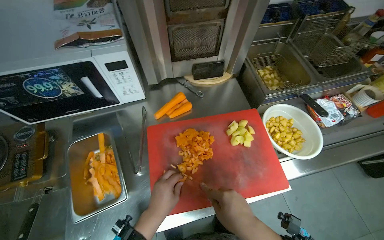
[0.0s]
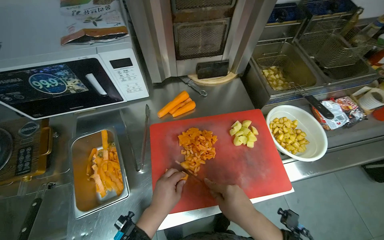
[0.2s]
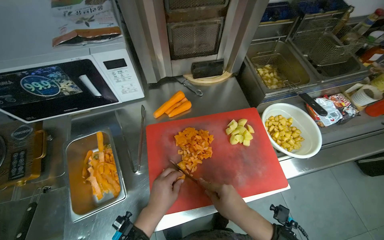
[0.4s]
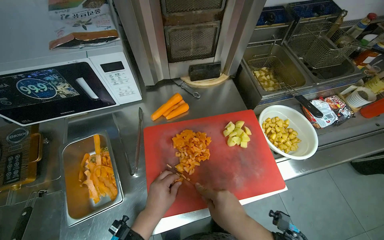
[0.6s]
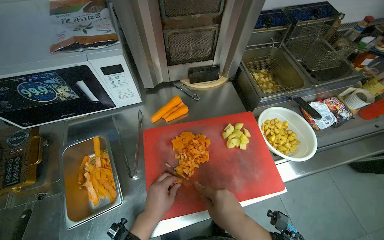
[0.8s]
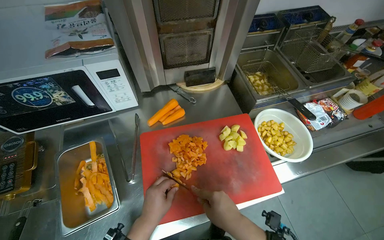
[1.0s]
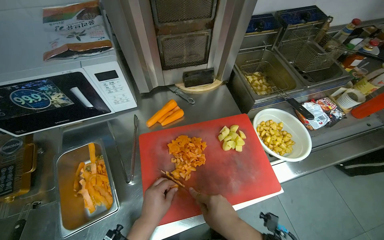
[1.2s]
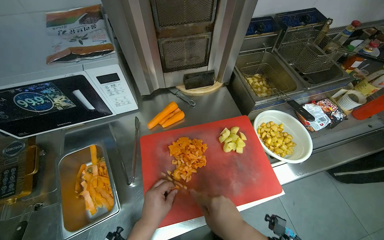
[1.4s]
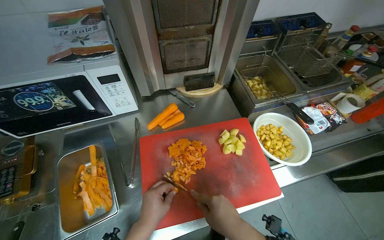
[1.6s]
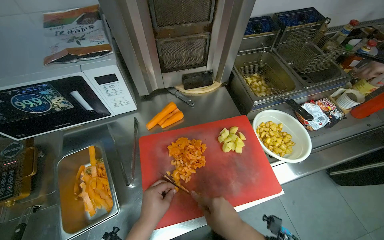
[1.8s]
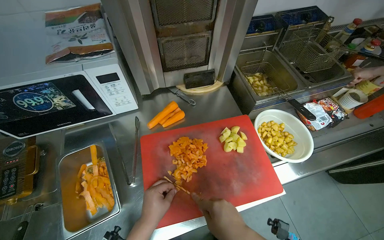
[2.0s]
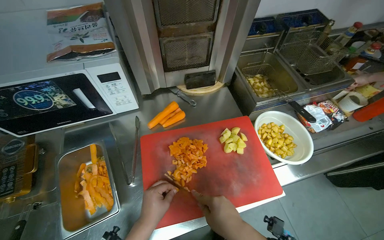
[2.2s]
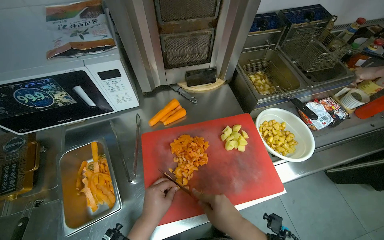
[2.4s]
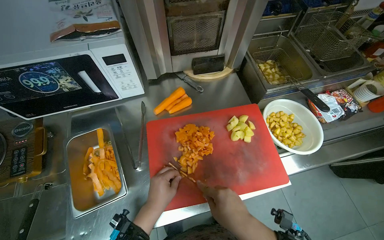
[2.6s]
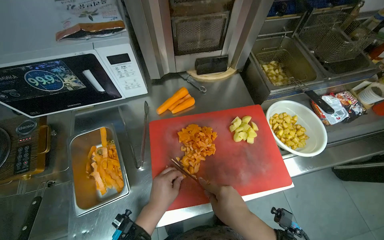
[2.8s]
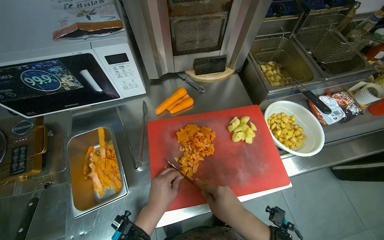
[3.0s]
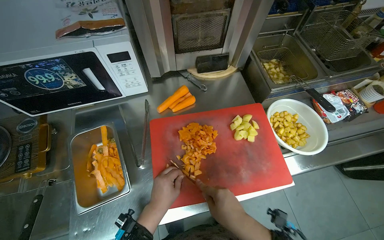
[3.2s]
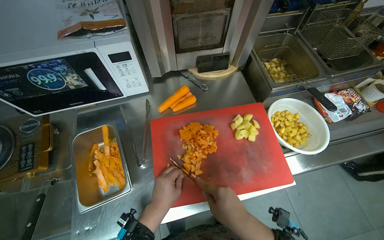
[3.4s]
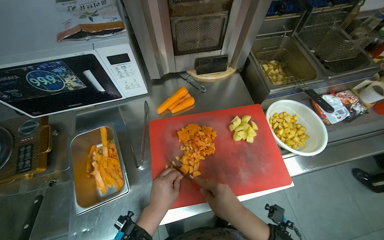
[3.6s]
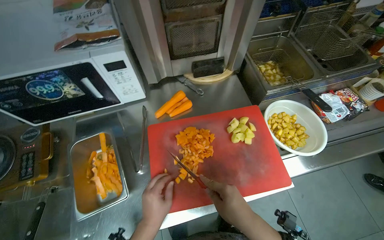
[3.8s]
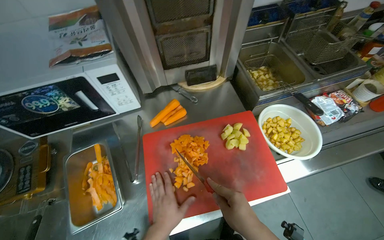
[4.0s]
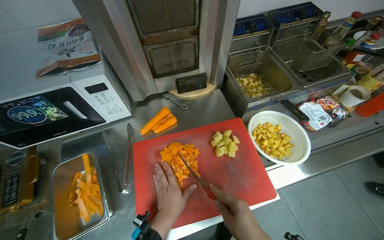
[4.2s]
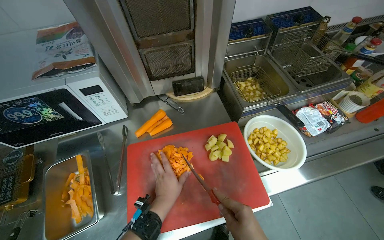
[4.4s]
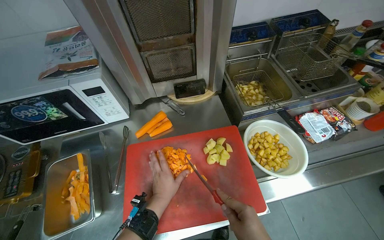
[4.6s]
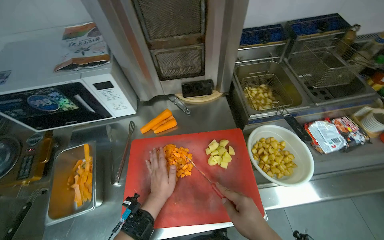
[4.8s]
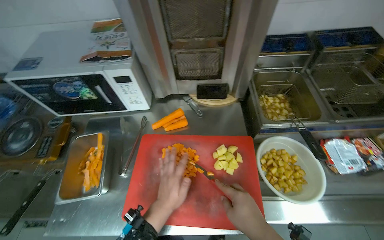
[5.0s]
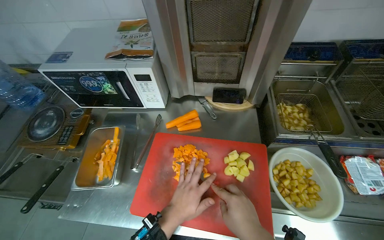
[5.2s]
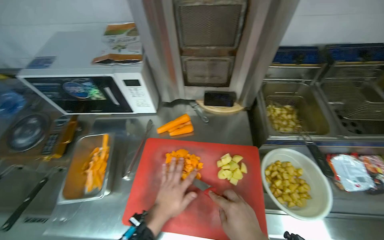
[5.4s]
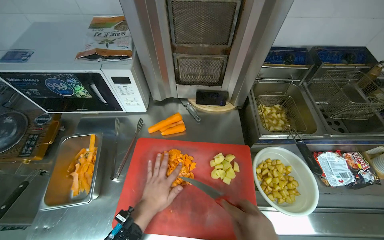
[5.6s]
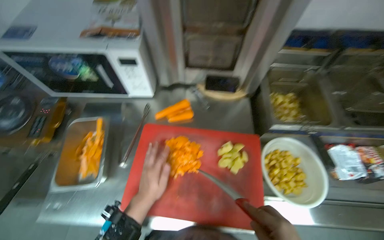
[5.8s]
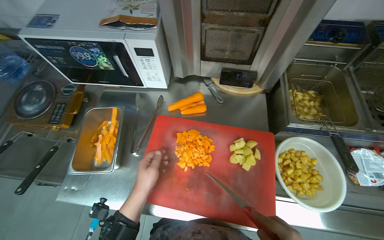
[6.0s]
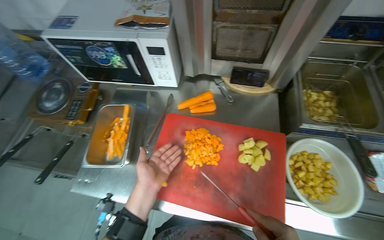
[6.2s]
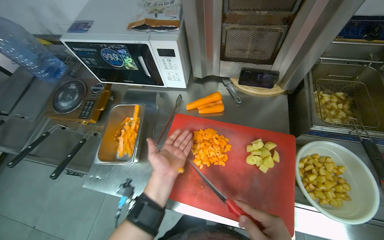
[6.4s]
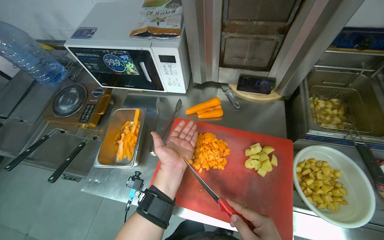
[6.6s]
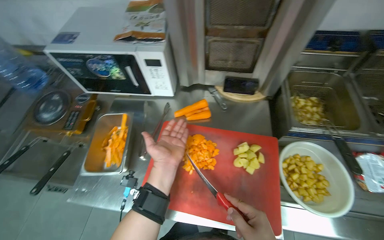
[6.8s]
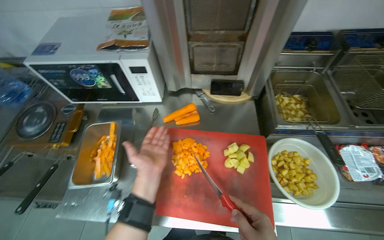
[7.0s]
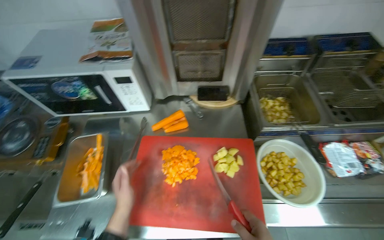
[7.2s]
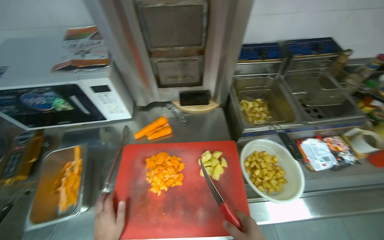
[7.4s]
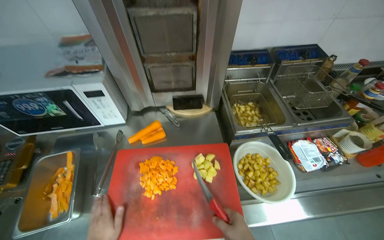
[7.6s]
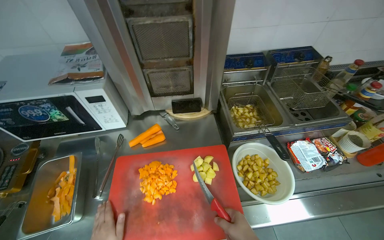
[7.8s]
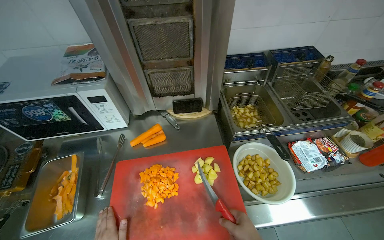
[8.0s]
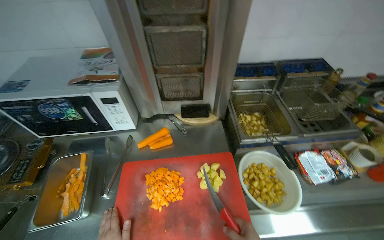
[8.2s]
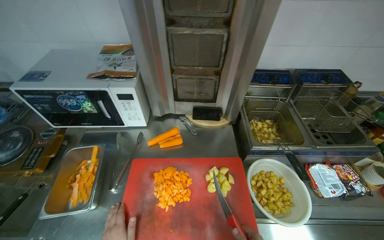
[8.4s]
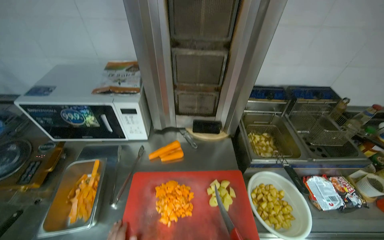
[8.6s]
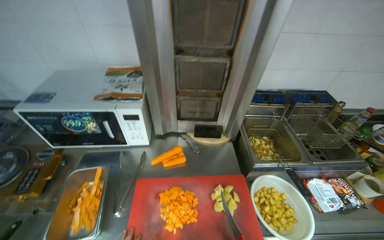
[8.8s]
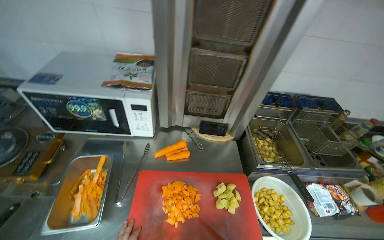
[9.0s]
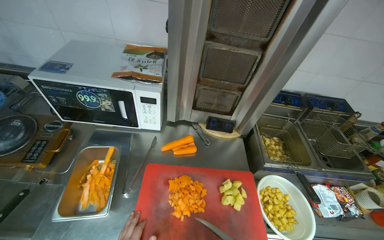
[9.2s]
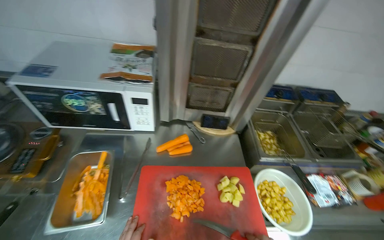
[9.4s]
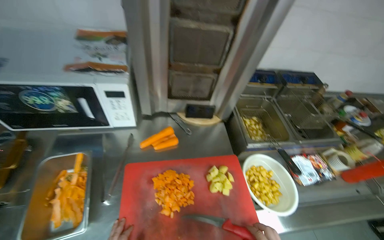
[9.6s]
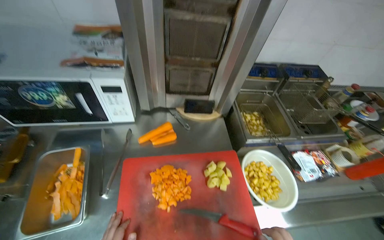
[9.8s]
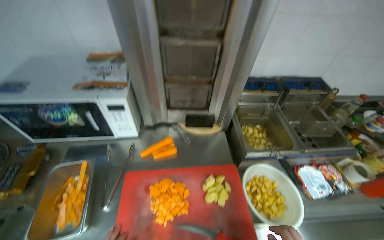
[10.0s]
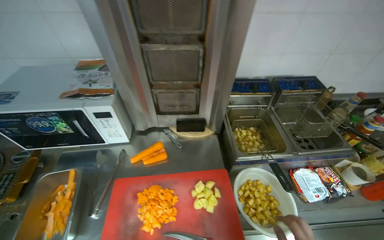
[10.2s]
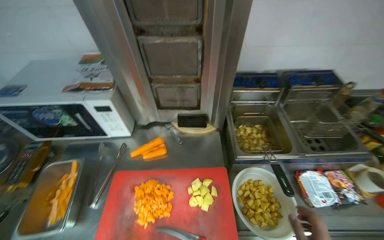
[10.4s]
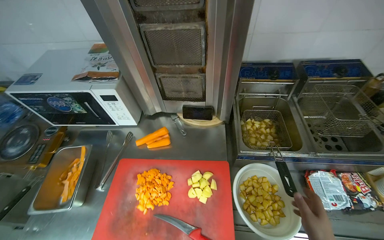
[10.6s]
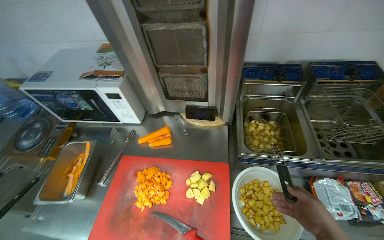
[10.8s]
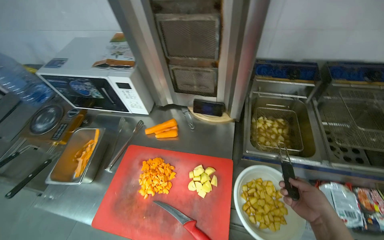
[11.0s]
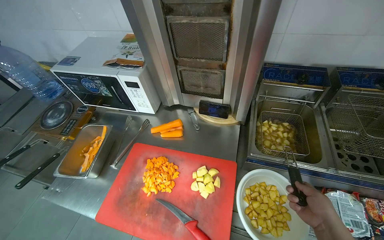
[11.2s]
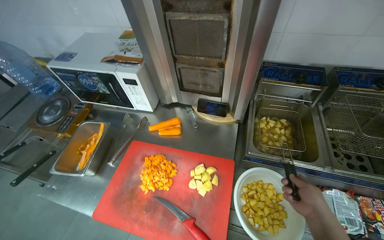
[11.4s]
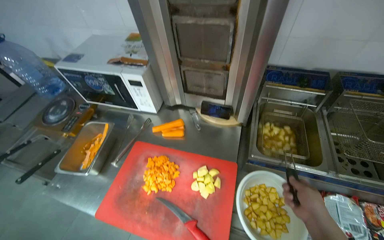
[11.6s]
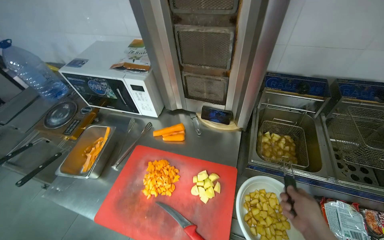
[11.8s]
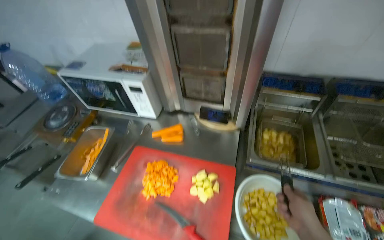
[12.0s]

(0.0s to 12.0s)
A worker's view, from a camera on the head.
Job: preparing food.
The whole recording: Chopping carrots. The worker continues chopping carrots on a red cutting board.
0.0s - 3.0s: The hands stay close to where they were, moving slightly.
4.4s - 6.0s: The head turns to the left by approximately 25 degrees. The left hand moves to the left, roughly 10 cm.
10.4s - 12.0s: The head rotates some 20 degrees to the left.

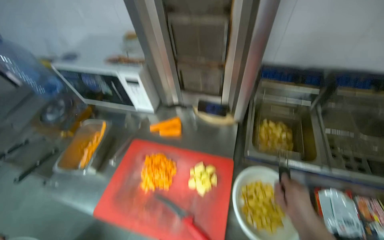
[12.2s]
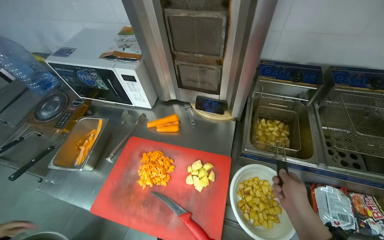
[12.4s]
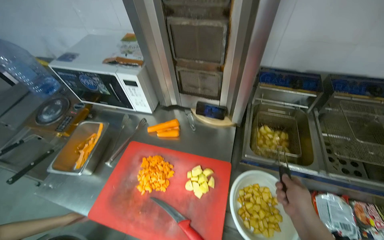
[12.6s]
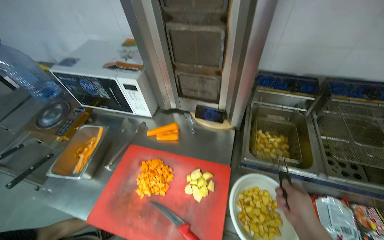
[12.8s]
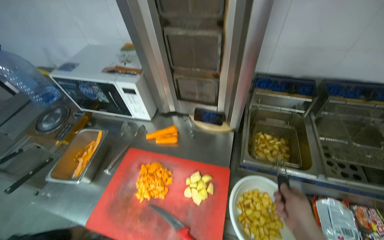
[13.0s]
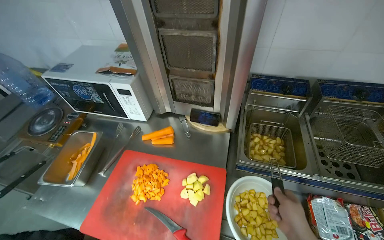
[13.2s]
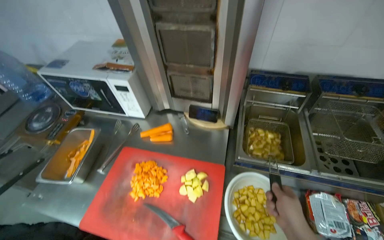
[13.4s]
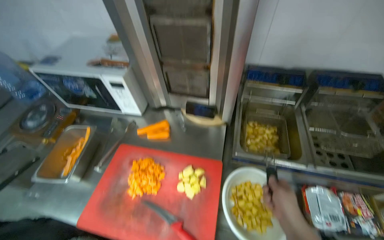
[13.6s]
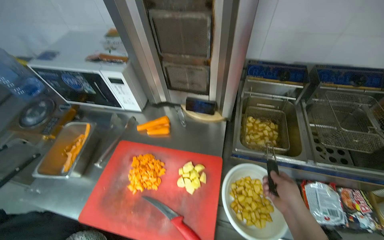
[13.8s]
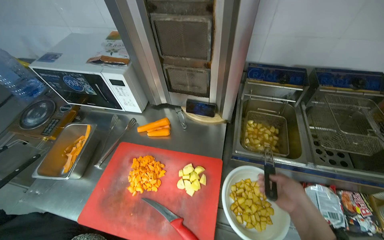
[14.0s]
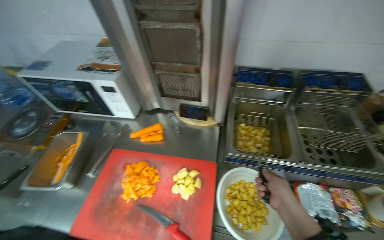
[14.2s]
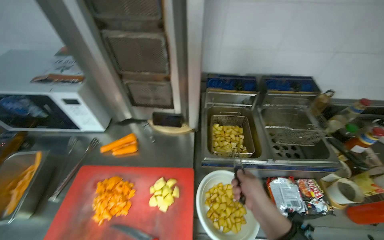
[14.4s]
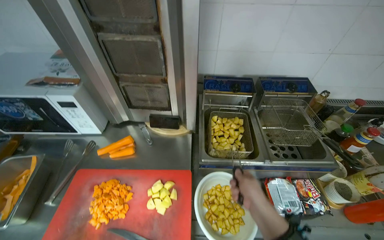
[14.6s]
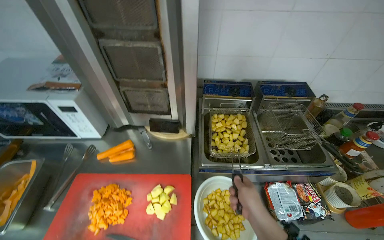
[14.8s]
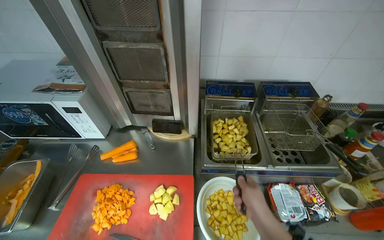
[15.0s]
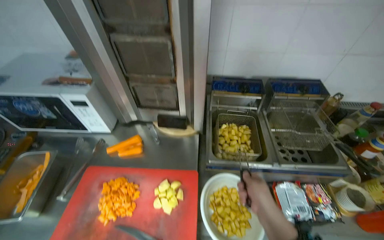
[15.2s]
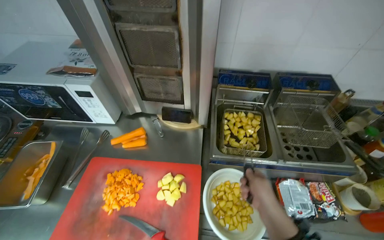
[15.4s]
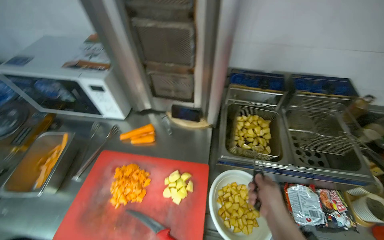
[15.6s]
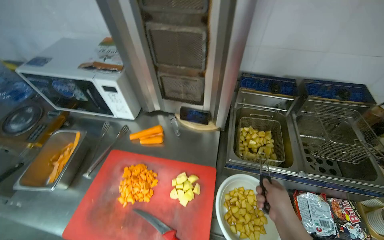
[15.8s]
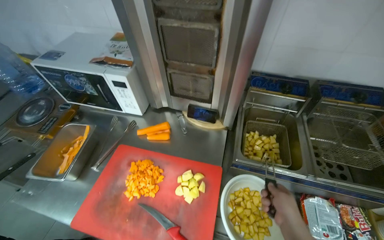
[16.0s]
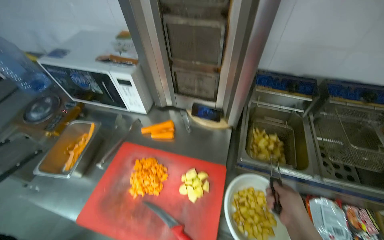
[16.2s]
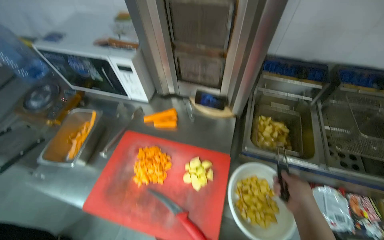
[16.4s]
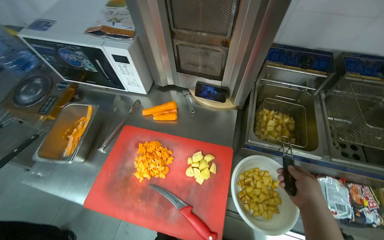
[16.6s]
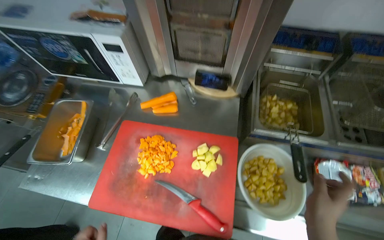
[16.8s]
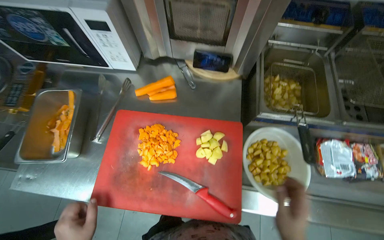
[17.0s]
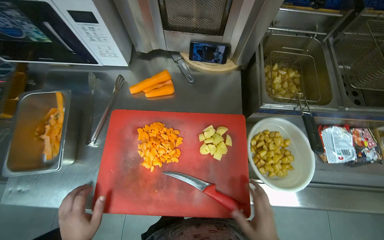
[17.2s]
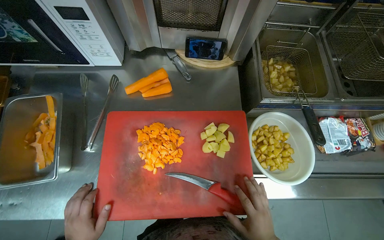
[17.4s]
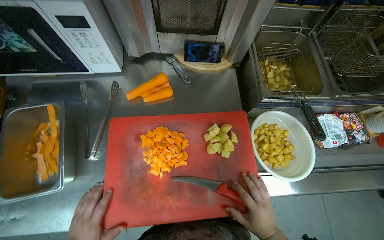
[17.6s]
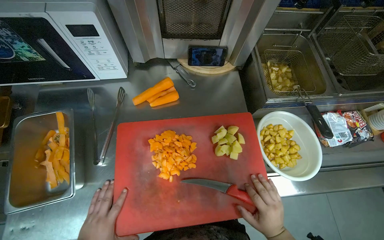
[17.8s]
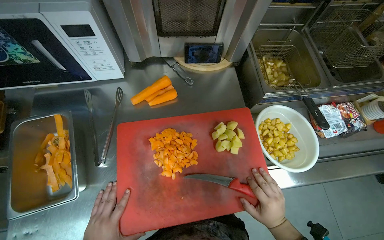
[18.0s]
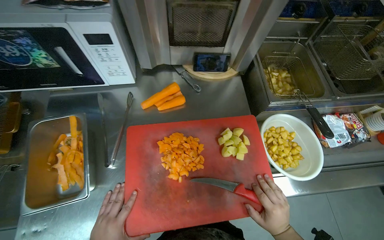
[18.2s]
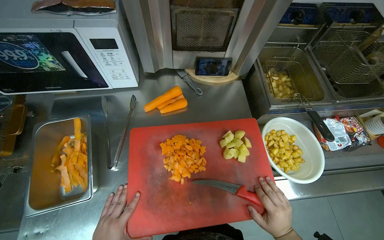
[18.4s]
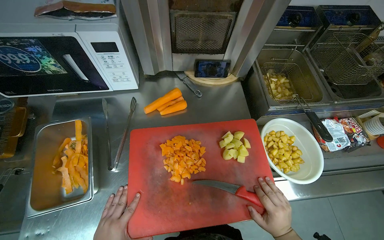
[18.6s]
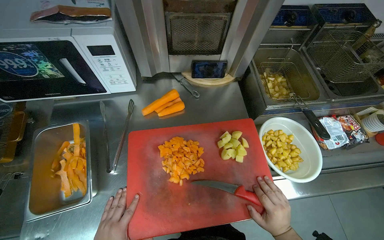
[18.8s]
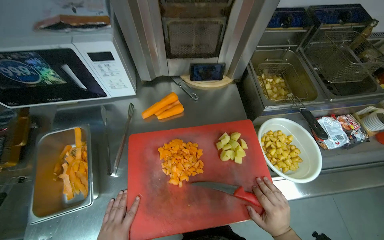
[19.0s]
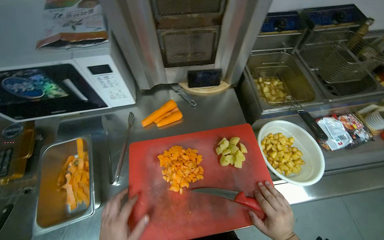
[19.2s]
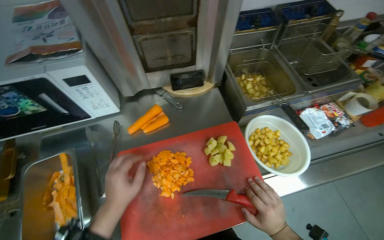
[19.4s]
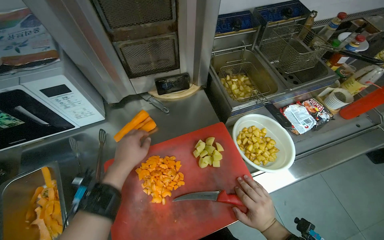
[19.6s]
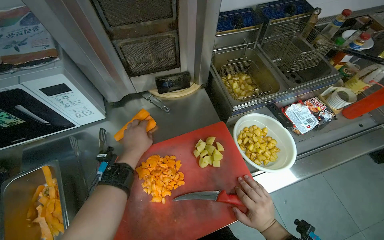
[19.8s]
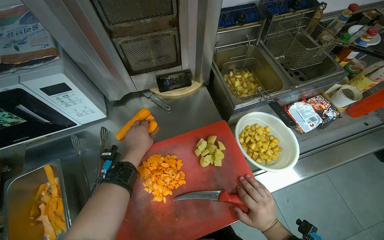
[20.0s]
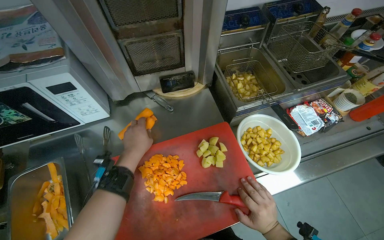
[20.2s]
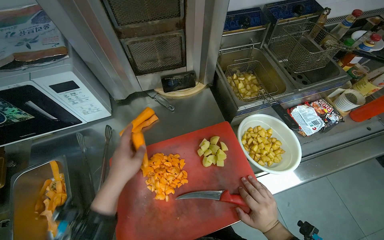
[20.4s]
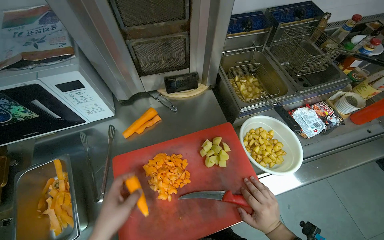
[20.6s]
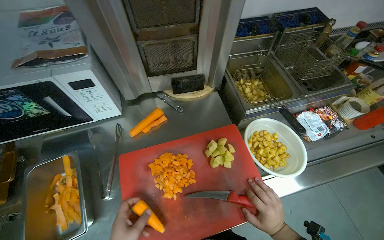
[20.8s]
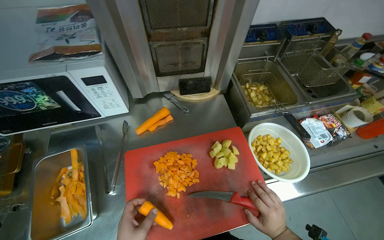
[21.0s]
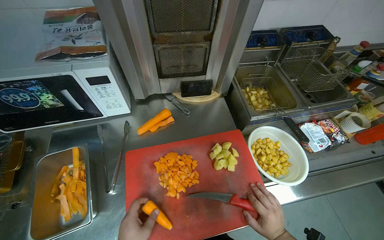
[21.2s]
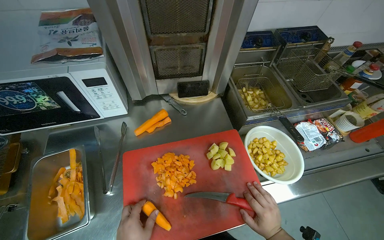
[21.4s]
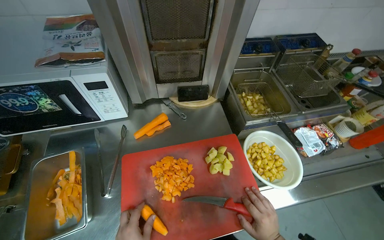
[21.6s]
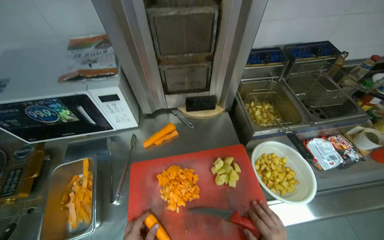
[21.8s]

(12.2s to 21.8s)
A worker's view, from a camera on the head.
Job: preparing food.
The whole recording: Chopping carrots. The worker continues chopping carrots on a red cutting board.
15.4s - 17.0s: The camera pitches downward, by approximately 20 degrees.
